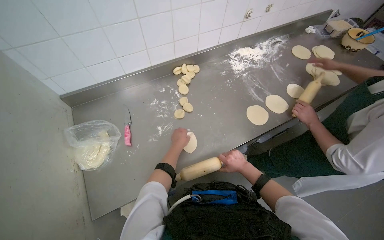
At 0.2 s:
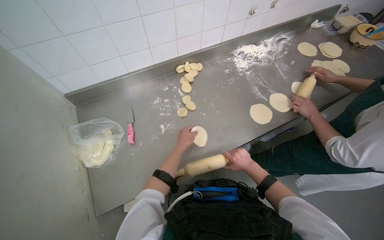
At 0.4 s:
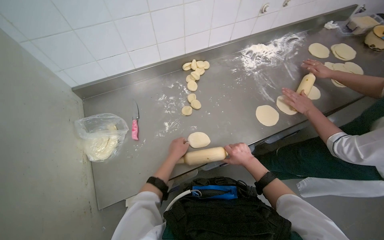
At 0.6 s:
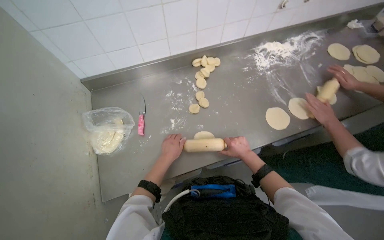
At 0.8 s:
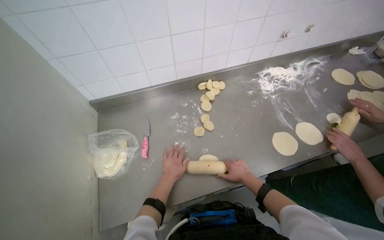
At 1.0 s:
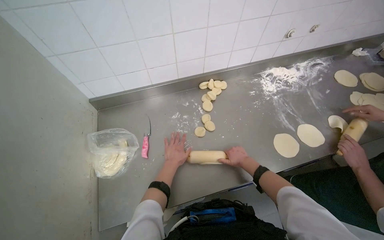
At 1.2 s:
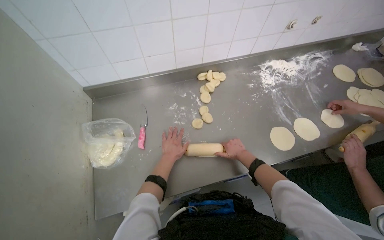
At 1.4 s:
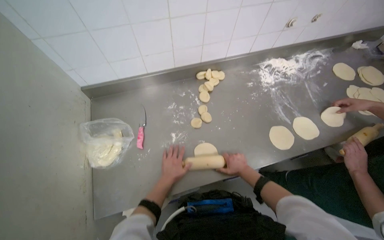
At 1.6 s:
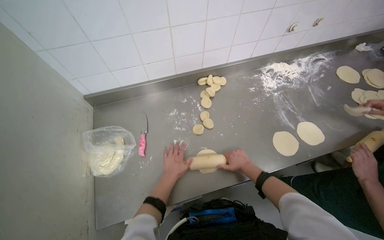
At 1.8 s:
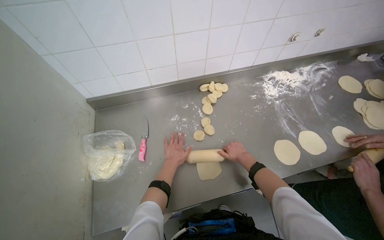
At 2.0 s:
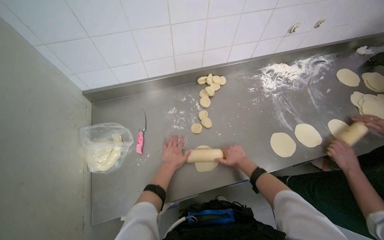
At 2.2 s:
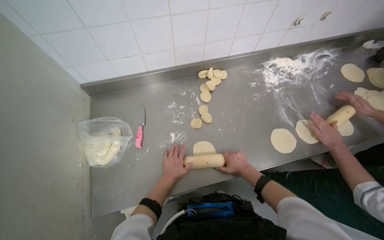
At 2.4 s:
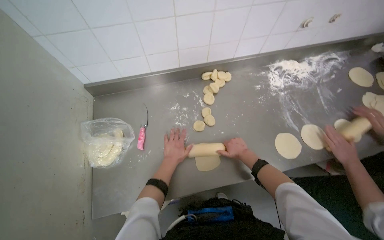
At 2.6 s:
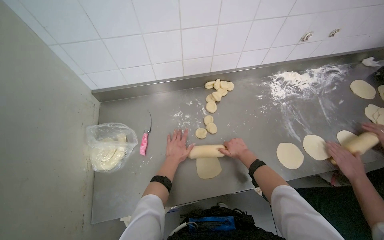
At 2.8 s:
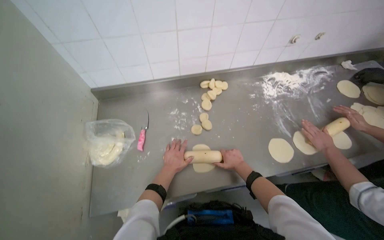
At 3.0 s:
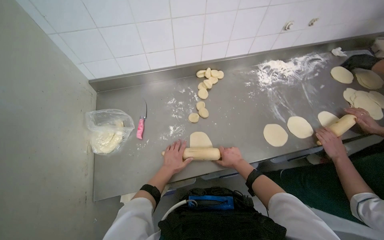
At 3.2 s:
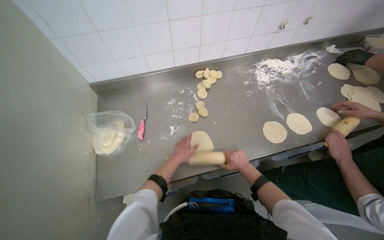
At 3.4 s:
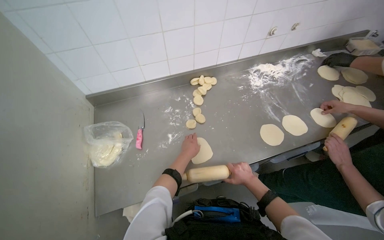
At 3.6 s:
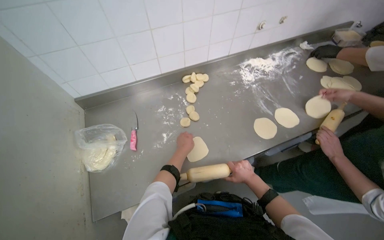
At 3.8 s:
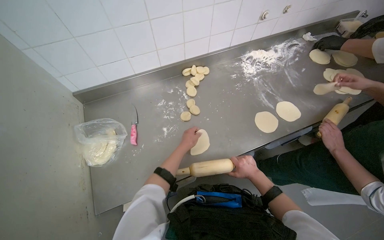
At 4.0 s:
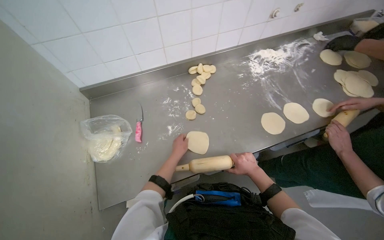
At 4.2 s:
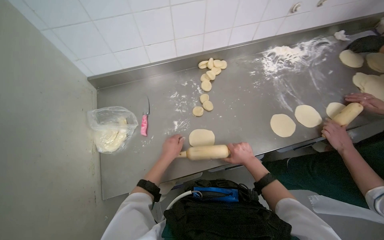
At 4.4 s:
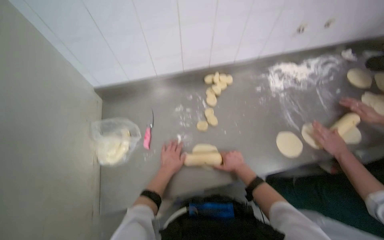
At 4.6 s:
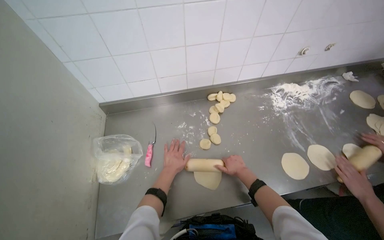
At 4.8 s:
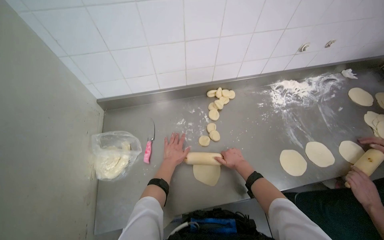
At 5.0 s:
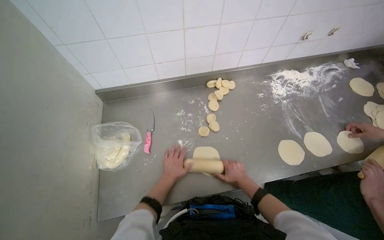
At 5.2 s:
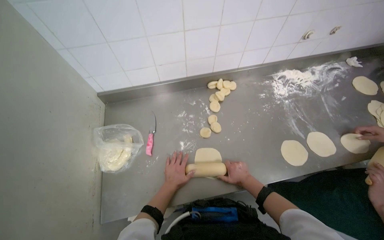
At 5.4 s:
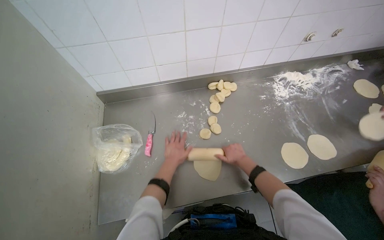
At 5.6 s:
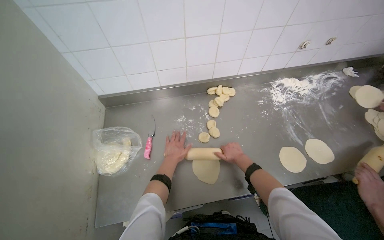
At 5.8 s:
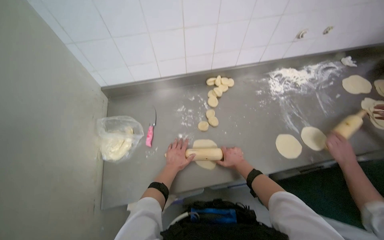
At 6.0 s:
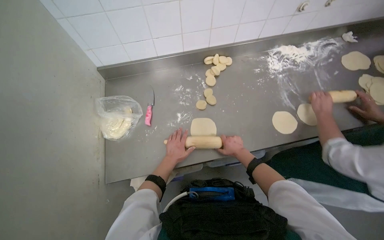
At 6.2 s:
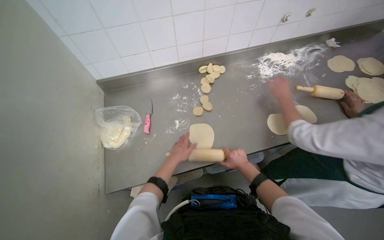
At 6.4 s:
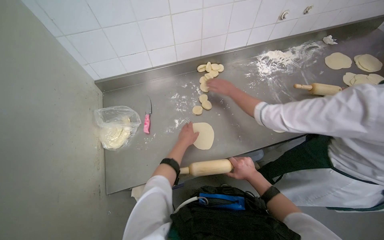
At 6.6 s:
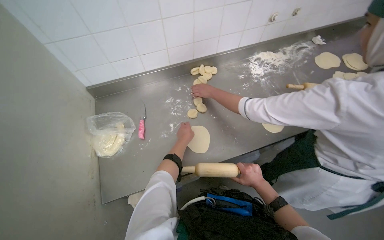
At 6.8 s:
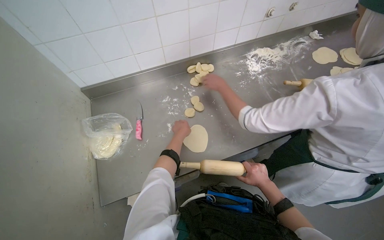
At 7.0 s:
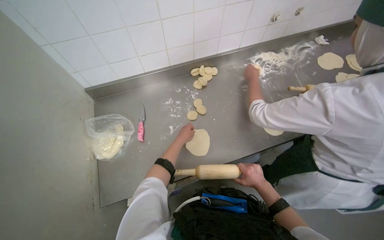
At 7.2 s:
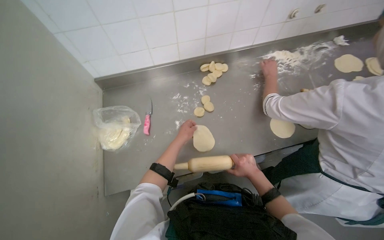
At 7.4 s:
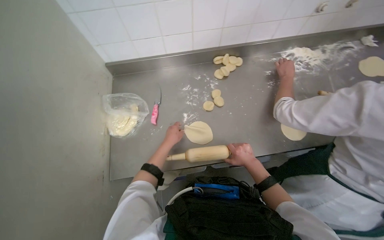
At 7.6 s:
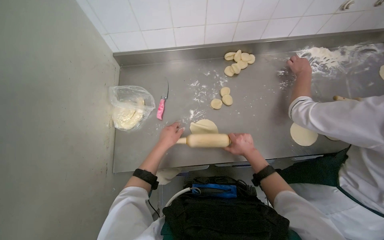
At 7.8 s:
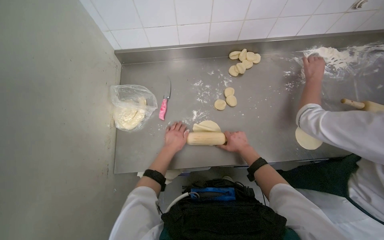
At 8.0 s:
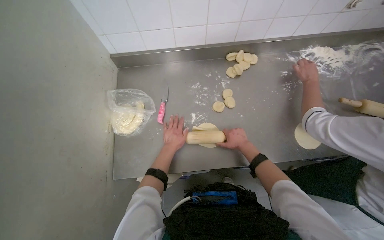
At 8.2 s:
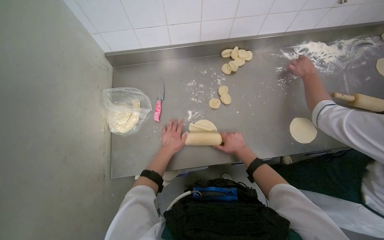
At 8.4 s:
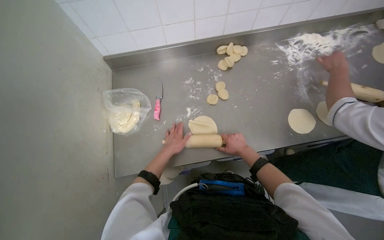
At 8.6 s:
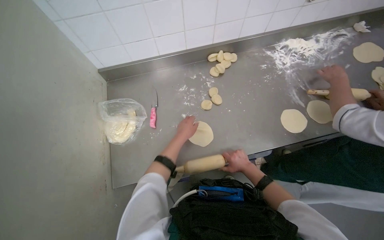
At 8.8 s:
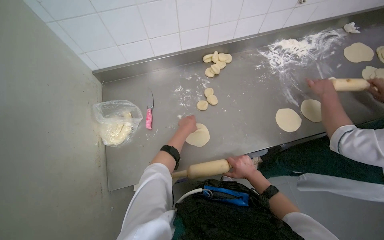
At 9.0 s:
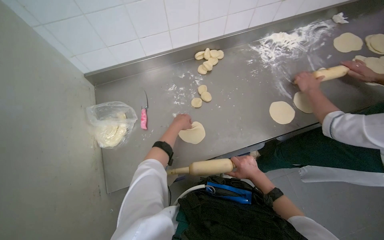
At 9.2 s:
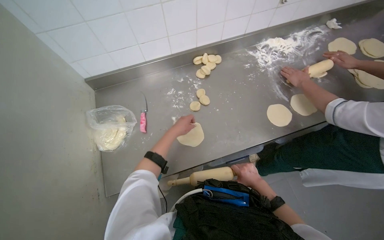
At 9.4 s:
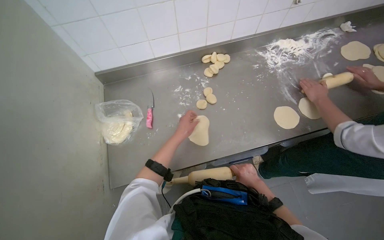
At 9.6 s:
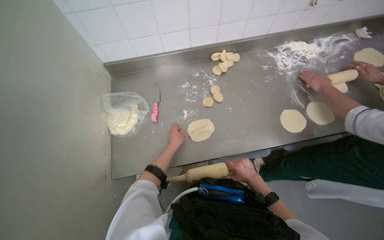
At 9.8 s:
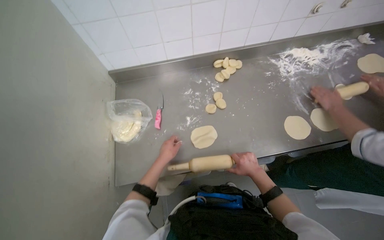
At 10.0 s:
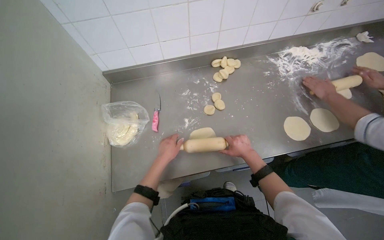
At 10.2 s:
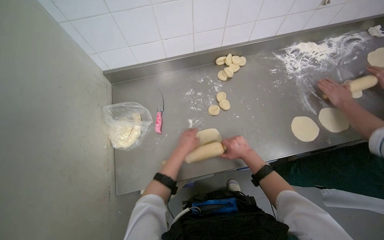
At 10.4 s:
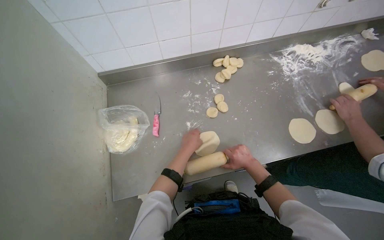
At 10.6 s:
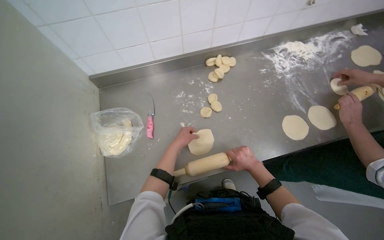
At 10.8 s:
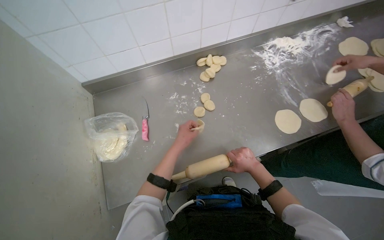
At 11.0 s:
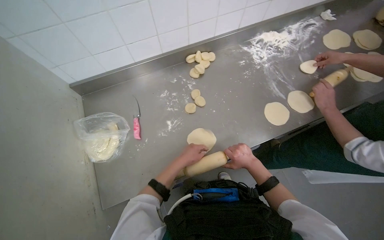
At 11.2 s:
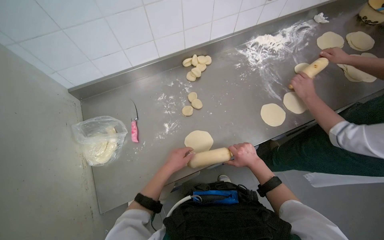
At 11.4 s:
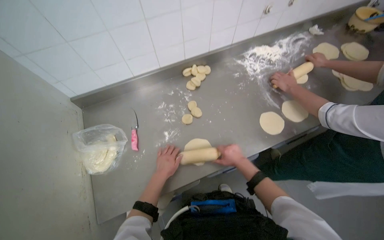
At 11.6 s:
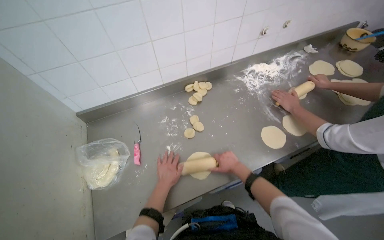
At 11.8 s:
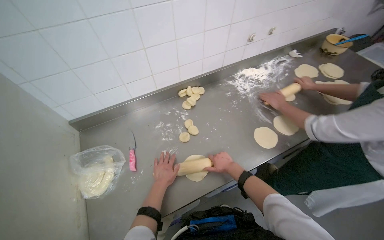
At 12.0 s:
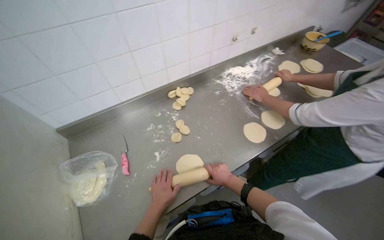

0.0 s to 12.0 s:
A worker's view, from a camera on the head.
Job: preparing food.
The whole recording: Rolling dough pieces with rolling pin. The worker rolls small pieces of dough into flat circles using a rolling pin on a metal counter.
0.0 to 1.6 s: The left hand goes up and down the picture, about 15 cm each way, reversing 2 times.
1.6 to 3.0 s: The hands stay close to where they were, moving slightly.
7.6 to 9.0 s: The left hand heads to the right and up the picture, covering roughly 15 cm; the right hand heads down the picture, covering about 15 cm.
10.4 to 12.0 s: The view tips upward by roughly 10 degrees. The left hand travels down the picture by some 10 cm.

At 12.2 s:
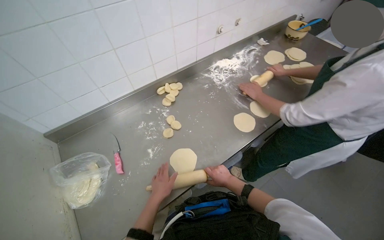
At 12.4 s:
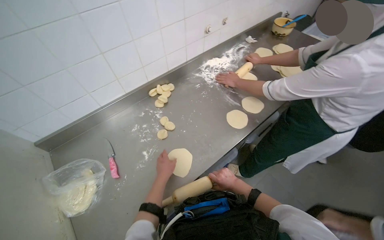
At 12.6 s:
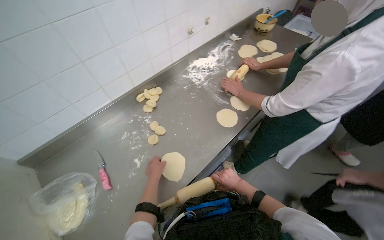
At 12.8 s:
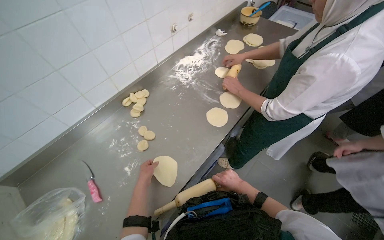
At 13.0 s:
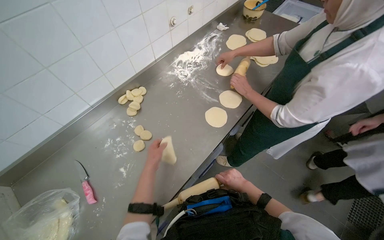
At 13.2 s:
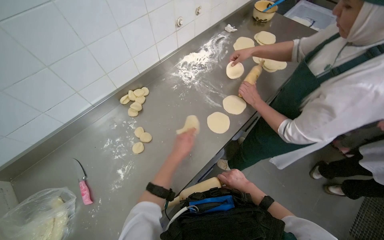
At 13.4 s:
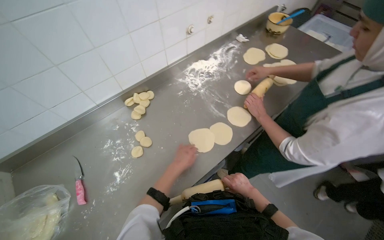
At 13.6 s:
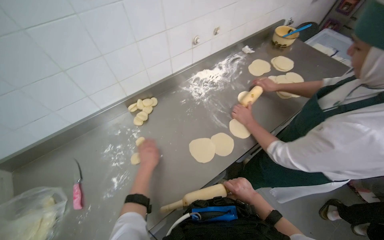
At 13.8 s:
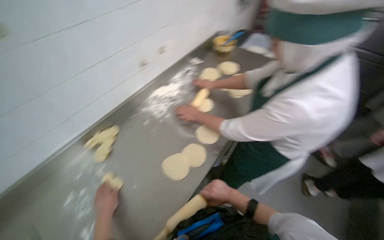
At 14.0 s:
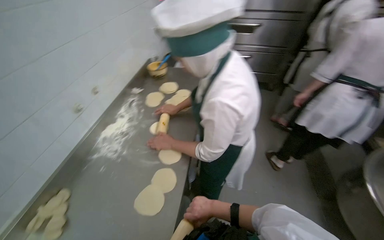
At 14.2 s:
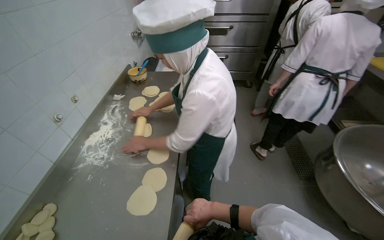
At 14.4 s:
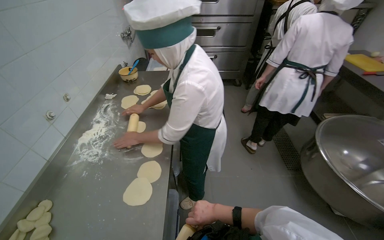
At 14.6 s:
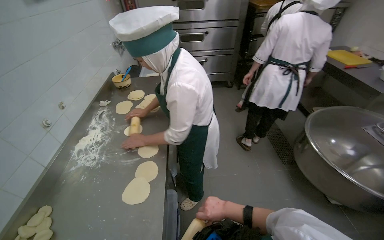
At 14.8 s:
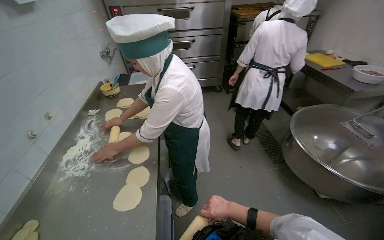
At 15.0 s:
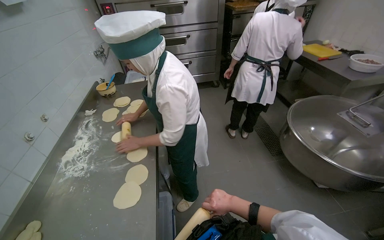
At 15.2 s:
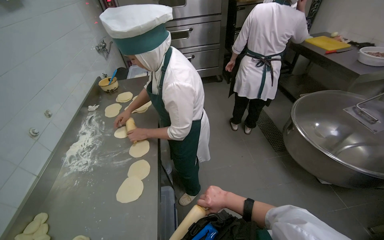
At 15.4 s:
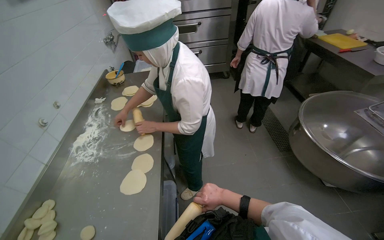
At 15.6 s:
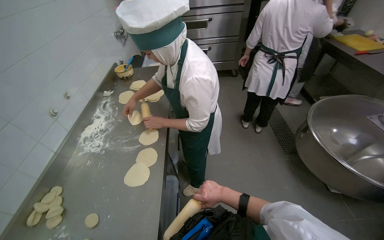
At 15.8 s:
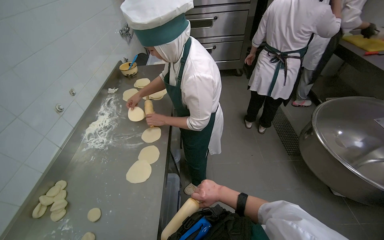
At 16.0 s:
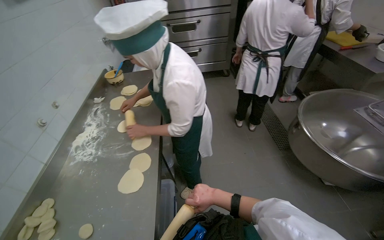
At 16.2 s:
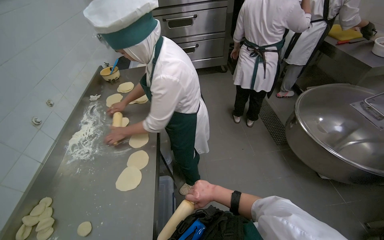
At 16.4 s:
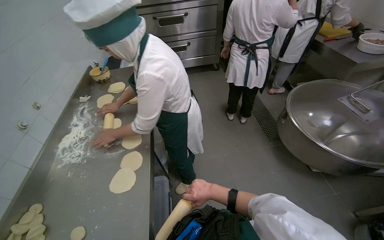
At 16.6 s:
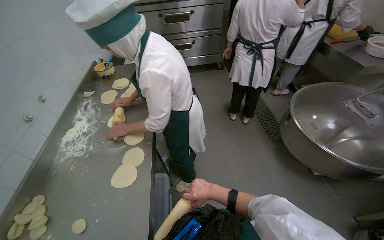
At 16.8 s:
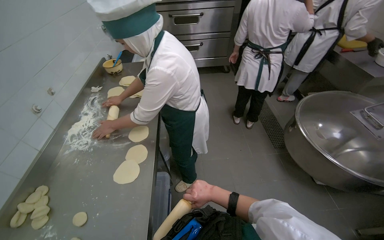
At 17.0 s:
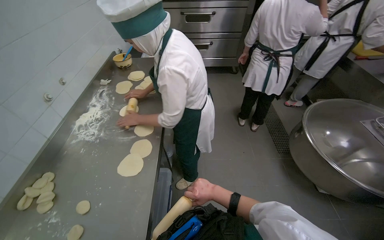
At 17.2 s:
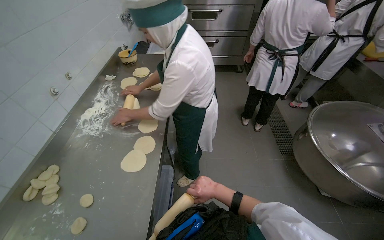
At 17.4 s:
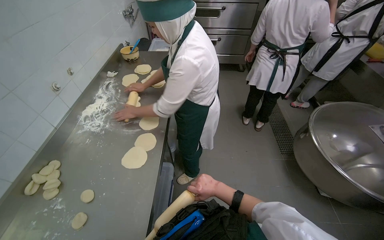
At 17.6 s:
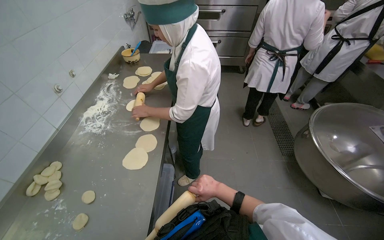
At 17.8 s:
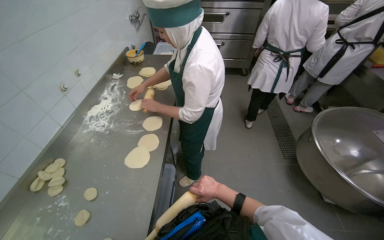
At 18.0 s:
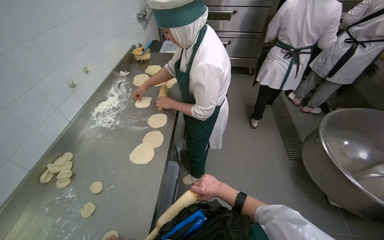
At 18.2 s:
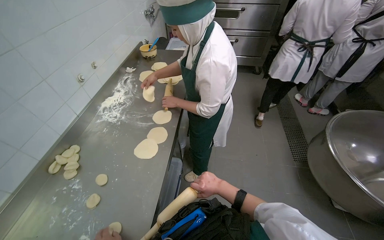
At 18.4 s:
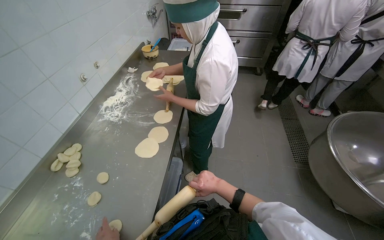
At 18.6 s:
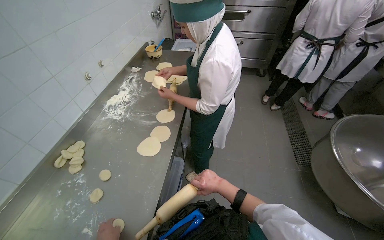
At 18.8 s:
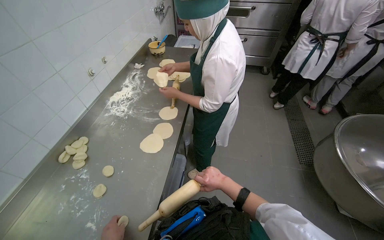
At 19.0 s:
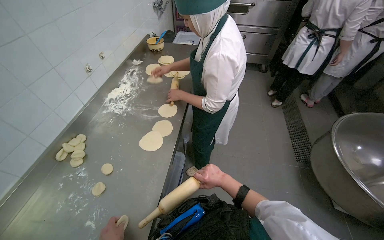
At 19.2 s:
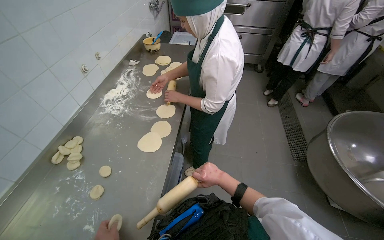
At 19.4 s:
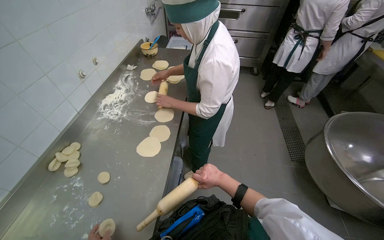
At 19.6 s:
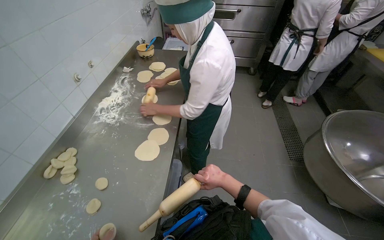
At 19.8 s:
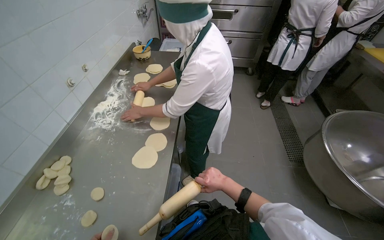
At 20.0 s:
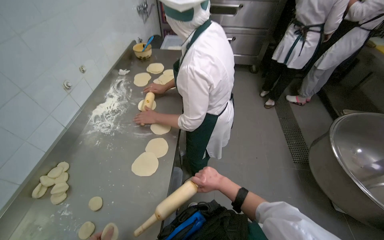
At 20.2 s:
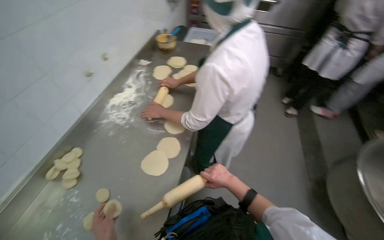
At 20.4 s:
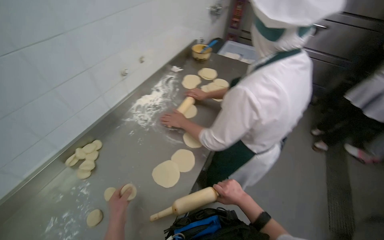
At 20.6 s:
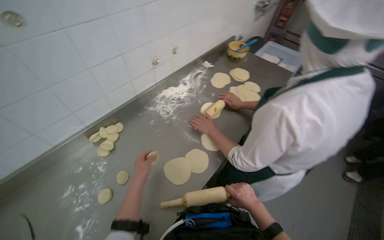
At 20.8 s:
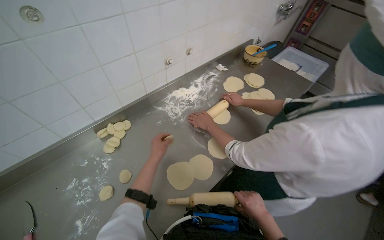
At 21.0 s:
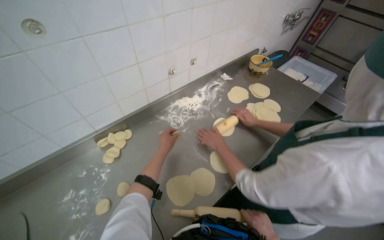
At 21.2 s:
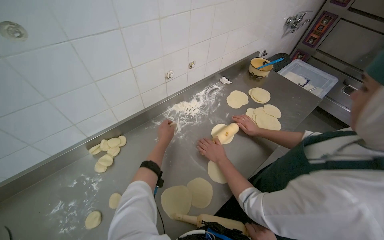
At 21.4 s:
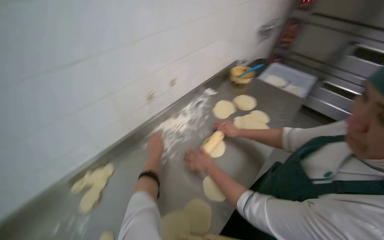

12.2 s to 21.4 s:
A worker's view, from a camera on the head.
Job: preparing food.
The whole recording: Rolling dough pieces with rolling pin. The worker rolls small pieces of dough into flat circles using a rolling pin on a metal counter.
12.2 to 13.8 s: The wearer's head swings some 20 degrees to the right.
13.8 to 15.2 s: The wearer looks about 45 degrees further to the right.
19.8 to 21.4 s: The wearer's head swings roughly 40 degrees to the left.
